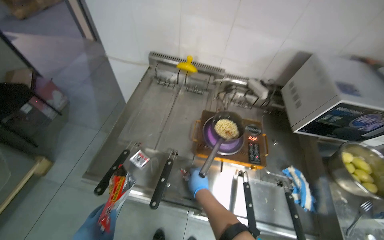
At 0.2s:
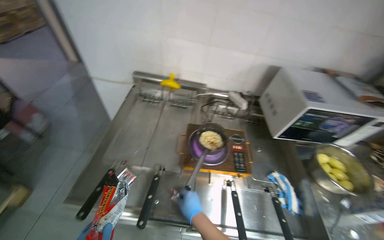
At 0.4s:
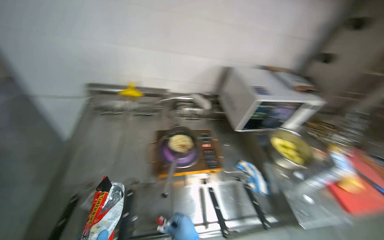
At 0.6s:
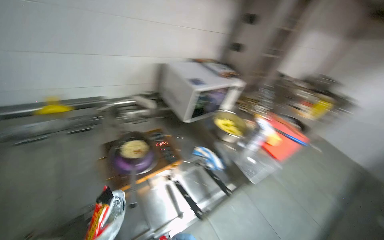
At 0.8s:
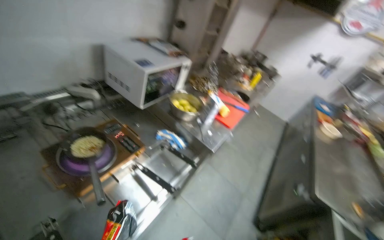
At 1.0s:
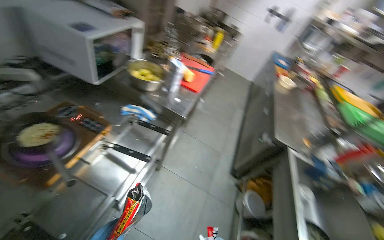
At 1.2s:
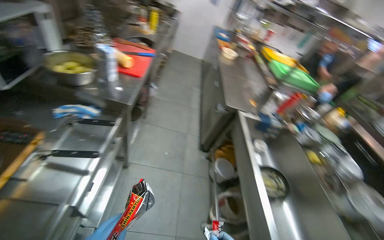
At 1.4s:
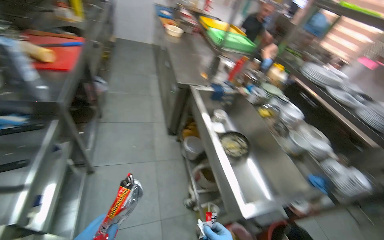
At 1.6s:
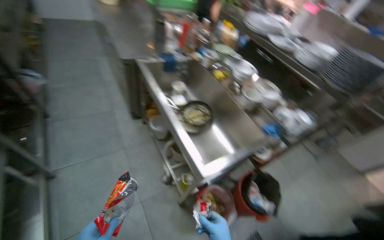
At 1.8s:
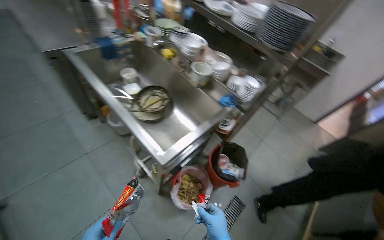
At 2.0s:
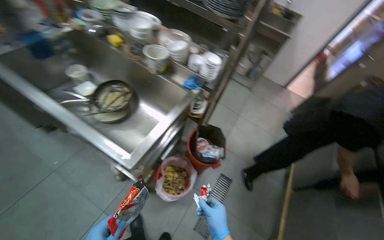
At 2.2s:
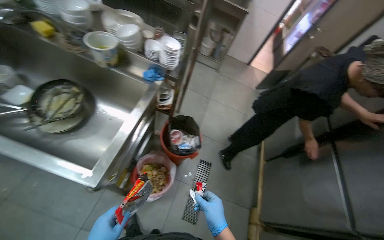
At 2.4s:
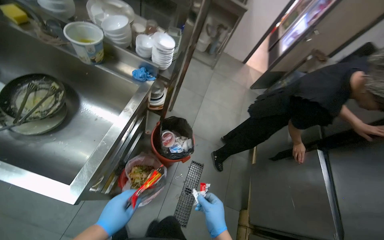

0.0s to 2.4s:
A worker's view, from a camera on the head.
Job: preparing food.
The whole recording: Preparing instant noodles. The worker opens a package of instant noodles, adds them to a pot, and mixes in seasoning.
0.0s to 1.2s: The wearer's head swings roughly 95 degrees to the right. The wearer looks approximately 15 degrees further downward.
1.2s to 2.4s: The camera travels roughly 80 cm. The wearer looks about 75 degrees further to the right. The view tips downward by about 35 degrees.

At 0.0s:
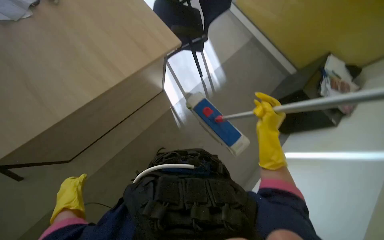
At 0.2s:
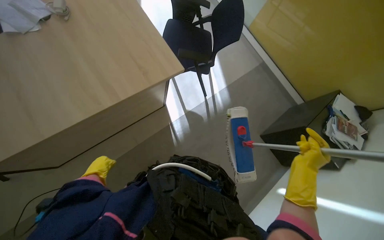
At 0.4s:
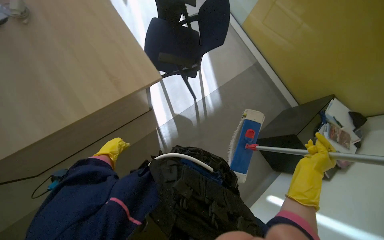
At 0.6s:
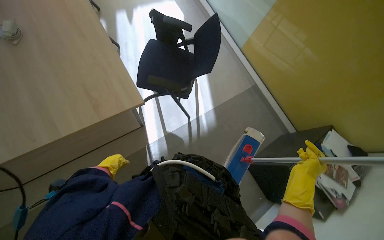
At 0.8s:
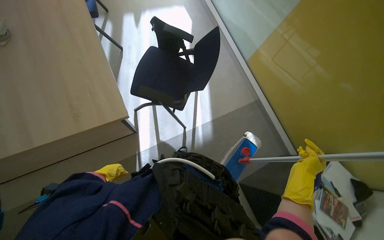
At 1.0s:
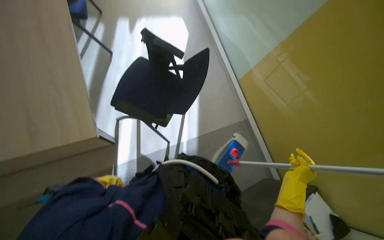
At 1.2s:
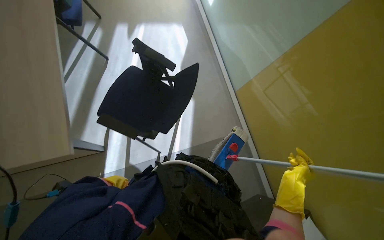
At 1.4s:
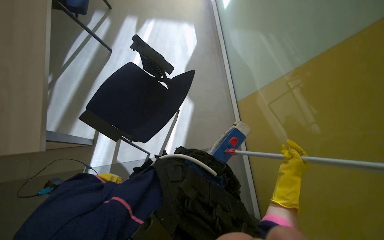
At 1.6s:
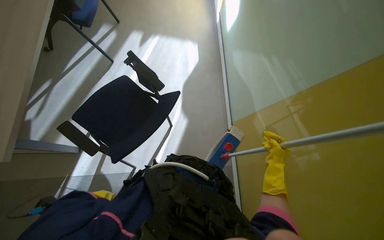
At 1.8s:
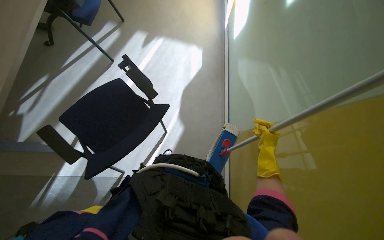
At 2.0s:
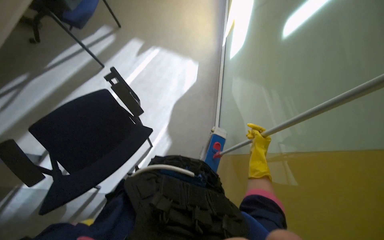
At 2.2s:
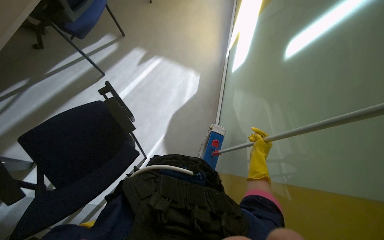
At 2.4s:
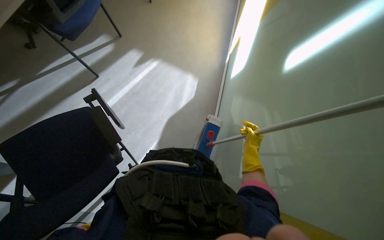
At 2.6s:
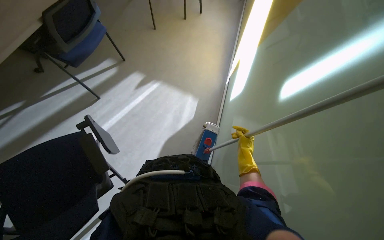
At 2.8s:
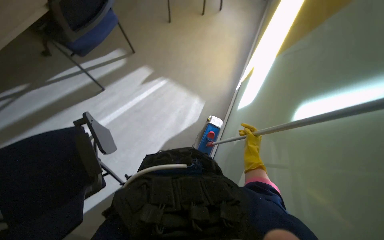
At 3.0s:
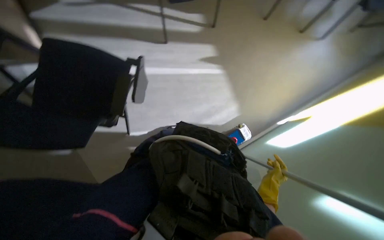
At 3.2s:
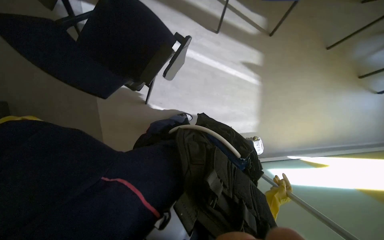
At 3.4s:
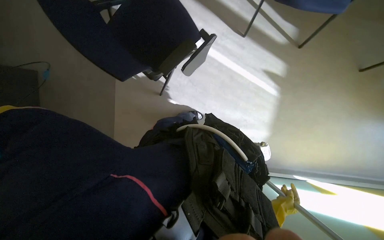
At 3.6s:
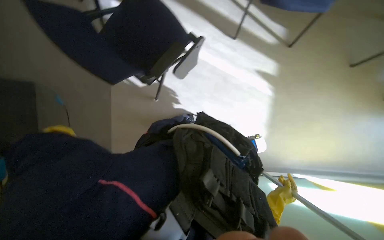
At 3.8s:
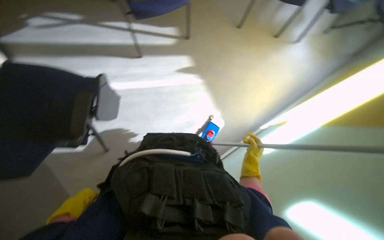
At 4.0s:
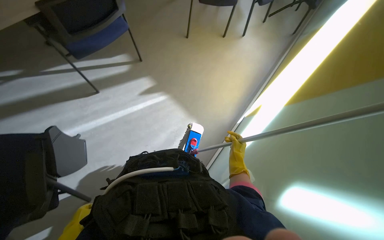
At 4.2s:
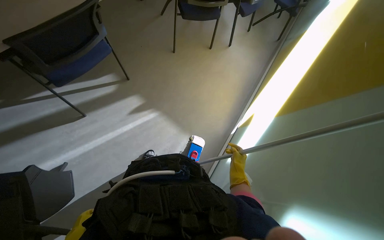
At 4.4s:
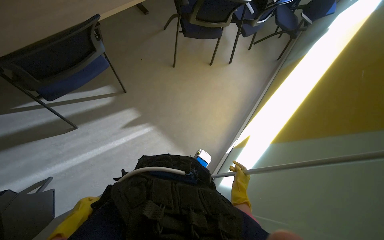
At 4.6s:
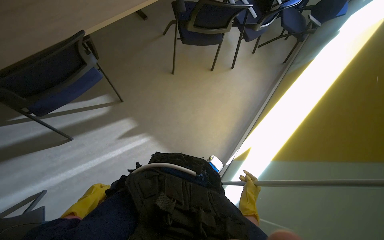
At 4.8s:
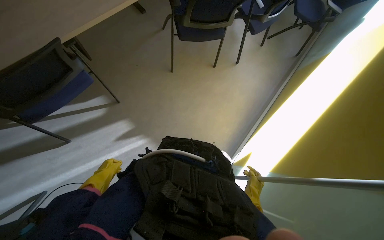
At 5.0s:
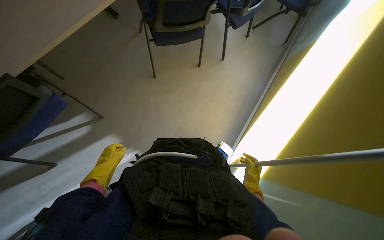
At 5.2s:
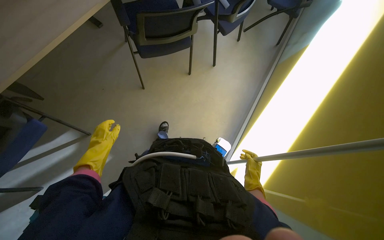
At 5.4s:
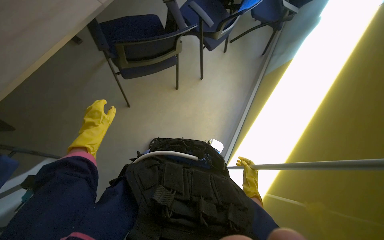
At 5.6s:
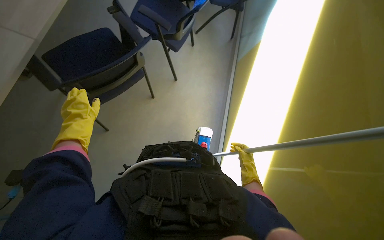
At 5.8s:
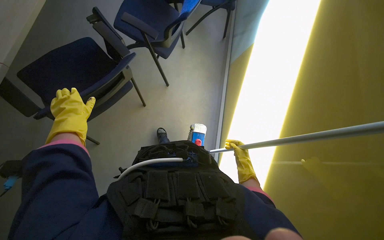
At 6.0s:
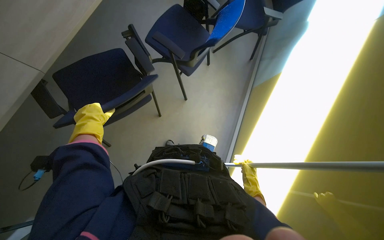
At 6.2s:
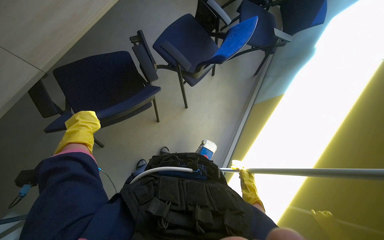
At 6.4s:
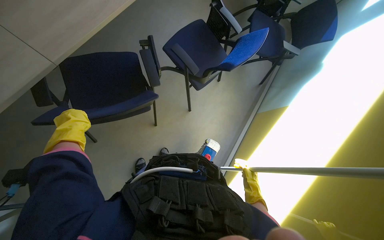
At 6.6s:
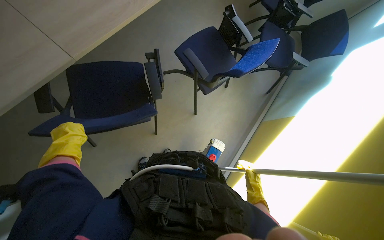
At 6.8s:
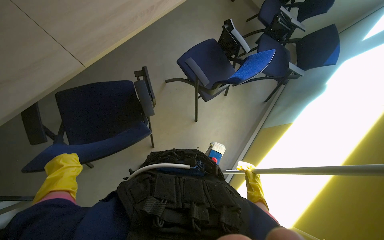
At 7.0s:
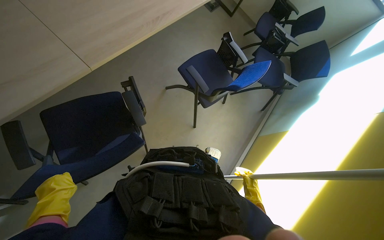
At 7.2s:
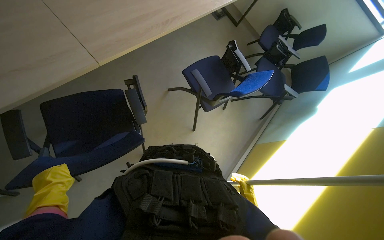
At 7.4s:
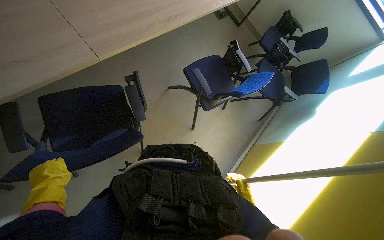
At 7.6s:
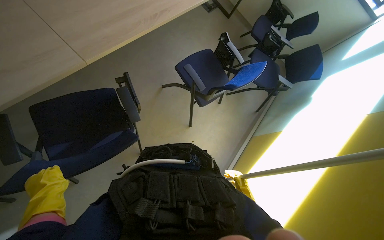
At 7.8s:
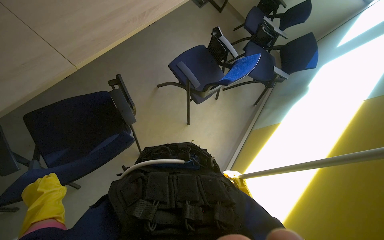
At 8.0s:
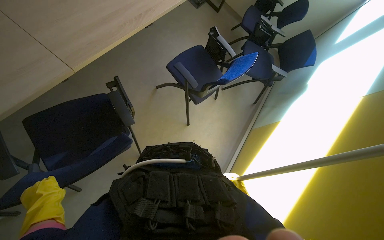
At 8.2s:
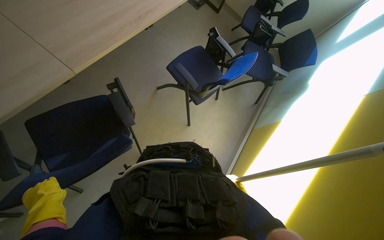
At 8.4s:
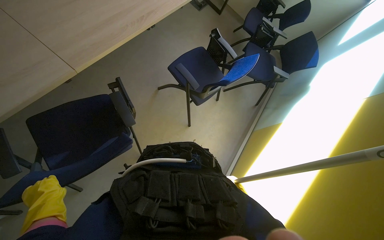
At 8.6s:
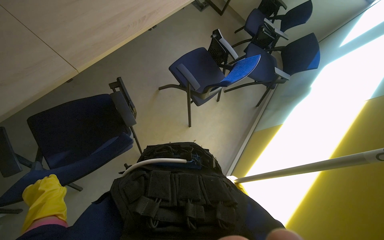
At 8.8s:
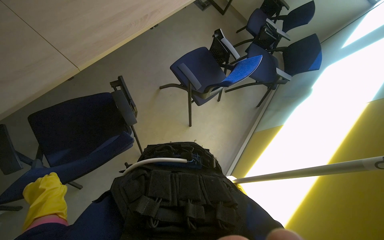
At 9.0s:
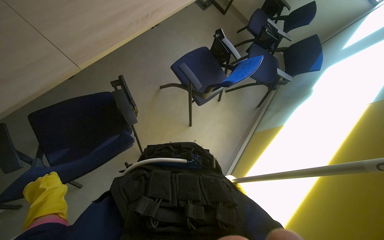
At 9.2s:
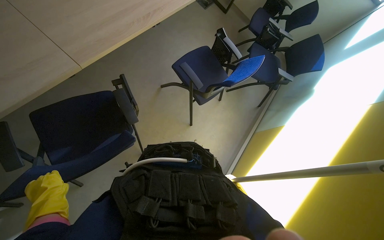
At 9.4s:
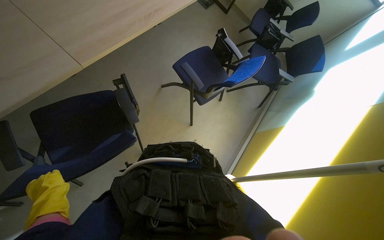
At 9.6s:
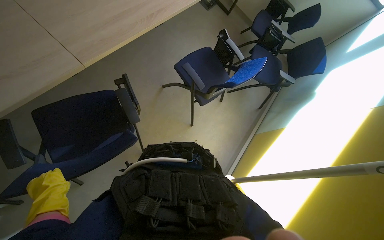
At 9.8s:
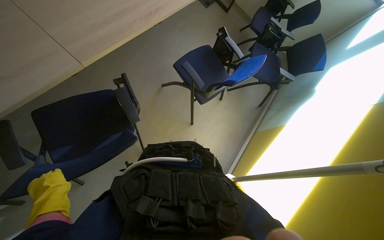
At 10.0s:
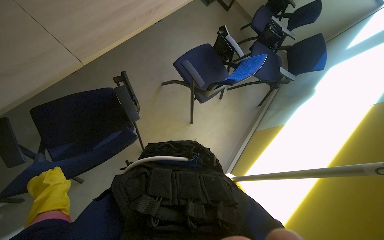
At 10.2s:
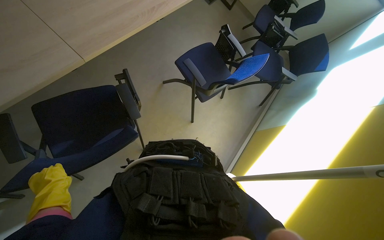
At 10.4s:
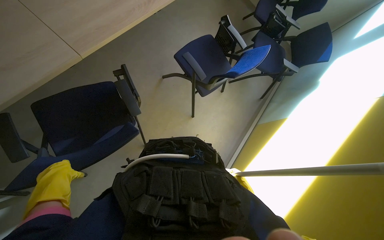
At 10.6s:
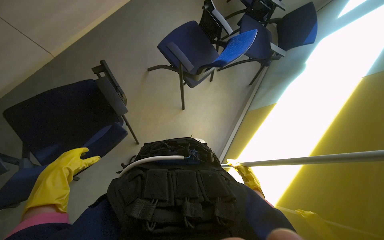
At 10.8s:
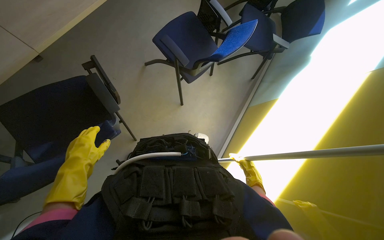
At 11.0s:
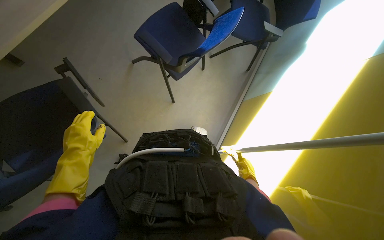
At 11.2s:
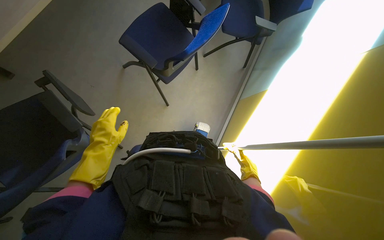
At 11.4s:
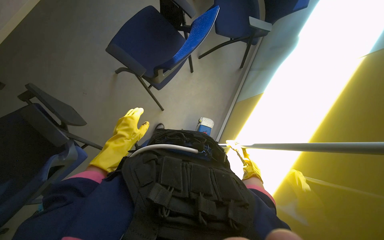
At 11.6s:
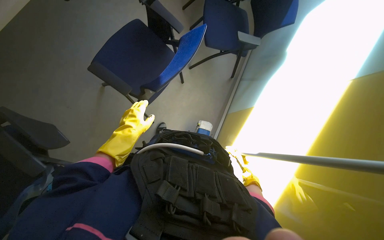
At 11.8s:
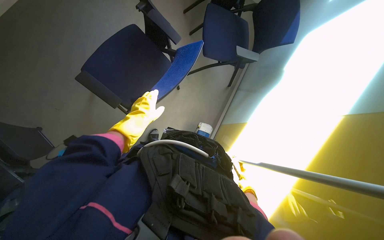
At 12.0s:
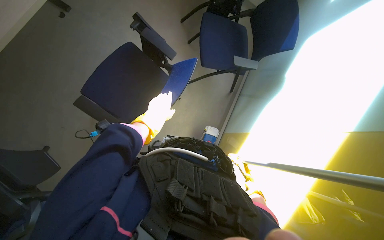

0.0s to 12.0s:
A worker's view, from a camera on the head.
Job: organizing items.
The whole recording: Moving chairs for cleaning. The worker moves chairs to clear the floor for cleaning.
0.0s to 1.6s: The head travels about 1 m. The view tilts roughly 15 degrees upward. The scene turns about 40 degrees clockwise in the picture.
1.6s to 3.0s: The wearer moves roughly 60 cm. The wearer looks some 45 degrees further to the left.
3.0s to 4.4s: The view tilts about 20 degrees upward.
4.4s to 6.0s: The head travels approximately 90 cm.
6.0s to 7.6s: The view tilts about 15 degrees upward. The left hand moves down the picture and to the left, approximately 40 cm.
10.4s to 12.0s: The head travels approximately 60 cm.

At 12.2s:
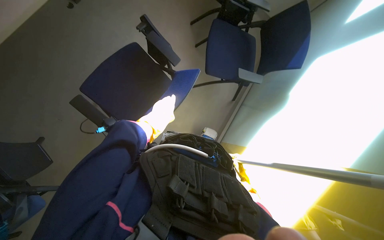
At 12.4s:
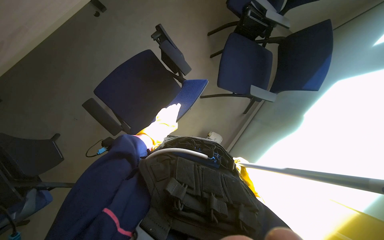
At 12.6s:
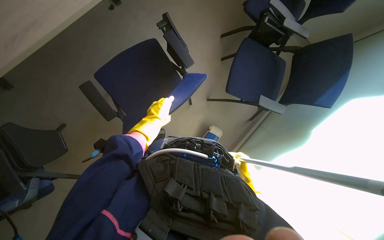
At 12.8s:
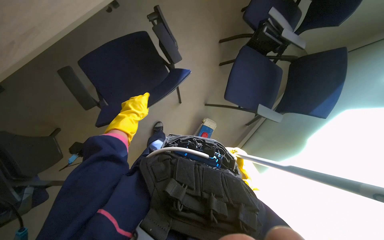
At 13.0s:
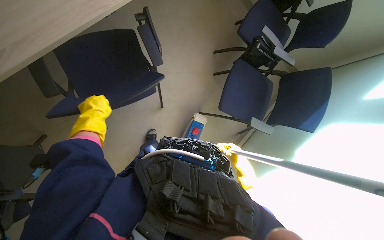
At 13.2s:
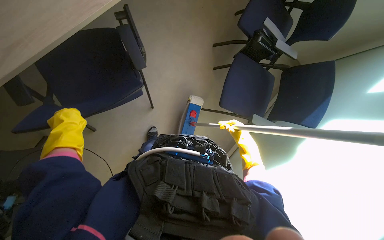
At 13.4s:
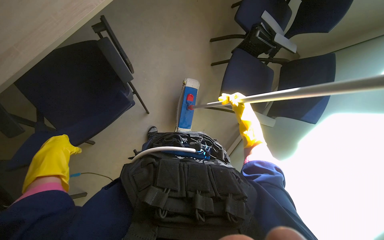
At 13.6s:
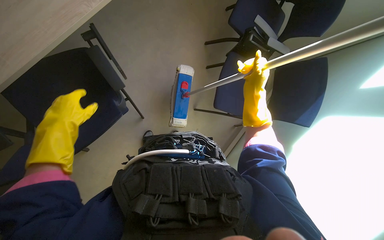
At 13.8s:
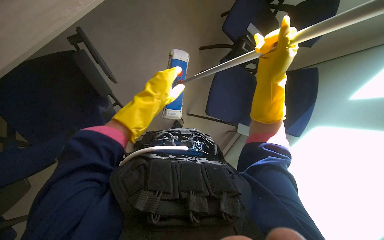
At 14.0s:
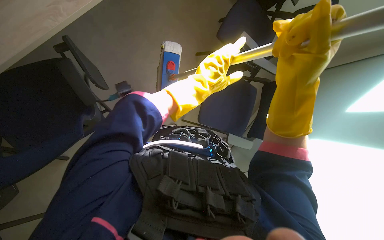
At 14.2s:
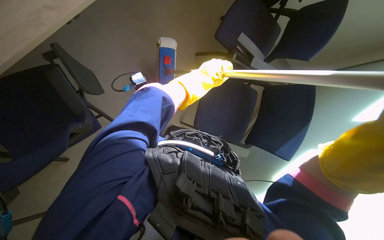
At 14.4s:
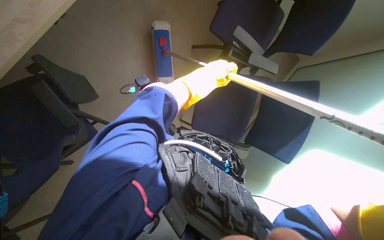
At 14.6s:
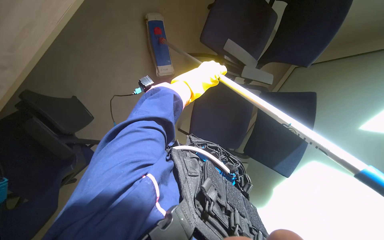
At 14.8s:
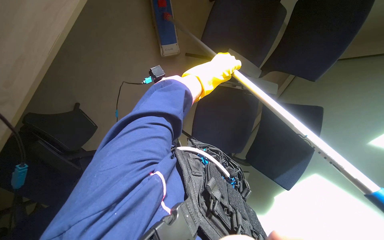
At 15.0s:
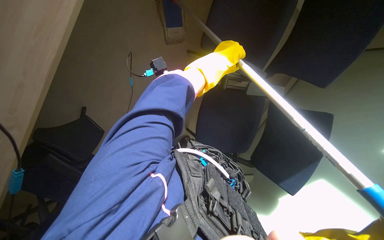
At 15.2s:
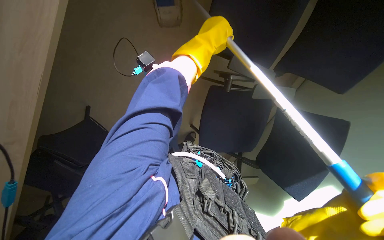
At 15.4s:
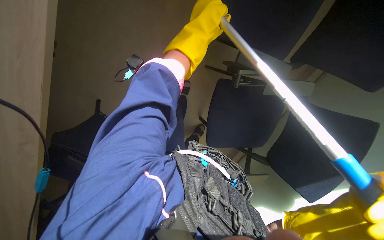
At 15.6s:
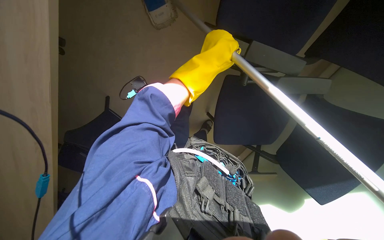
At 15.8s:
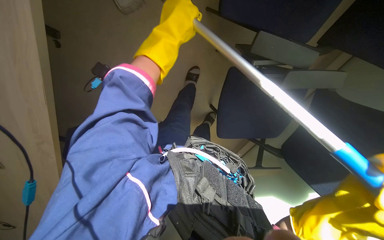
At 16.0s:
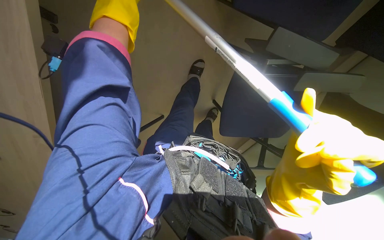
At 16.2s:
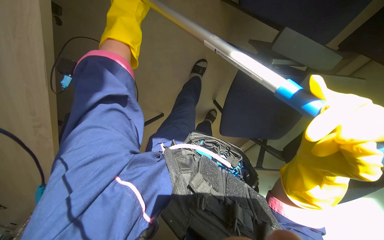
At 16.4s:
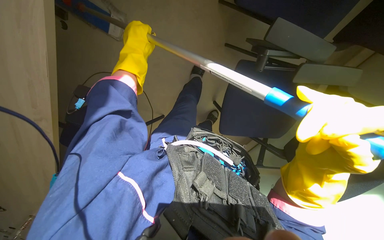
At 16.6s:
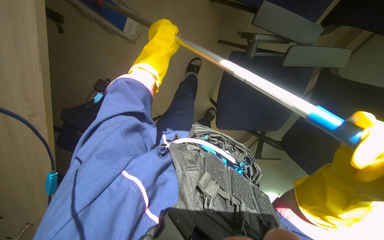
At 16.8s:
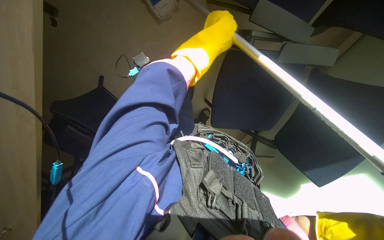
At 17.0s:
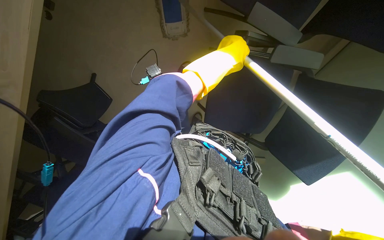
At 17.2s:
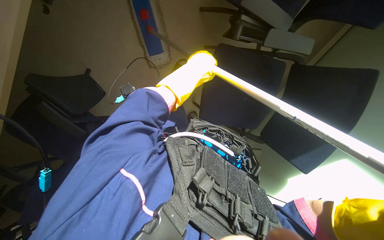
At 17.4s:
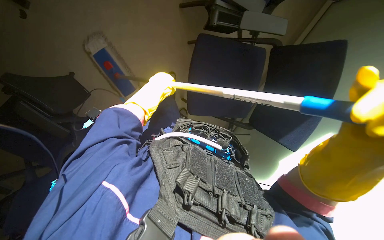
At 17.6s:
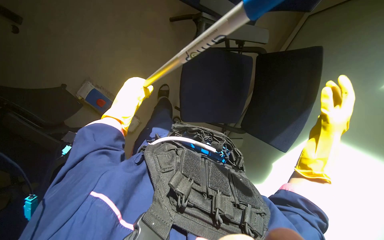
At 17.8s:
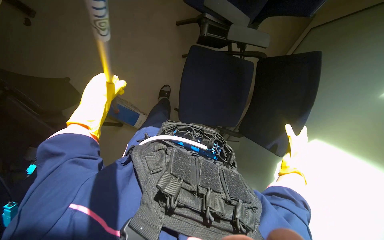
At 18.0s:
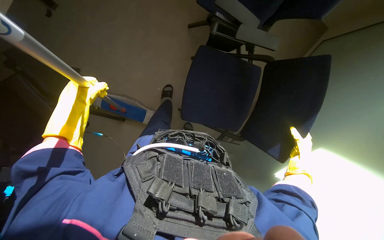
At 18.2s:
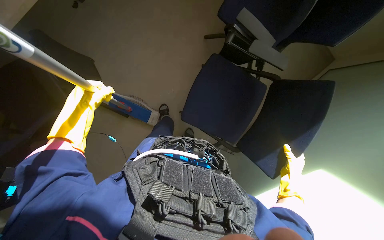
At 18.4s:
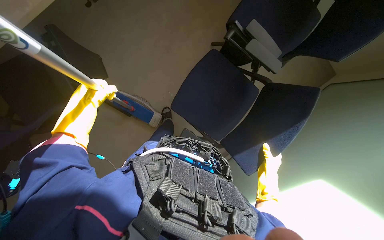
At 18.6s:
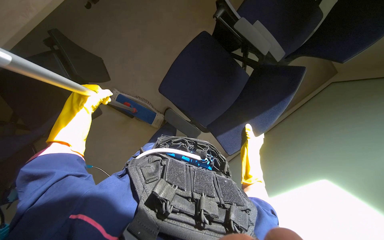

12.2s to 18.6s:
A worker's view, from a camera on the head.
Job: organizing items.
The whole recording: Moving chairs for cleaning. The worker moves chairs to clear the floor for cleaning.
15.4s to 17.0s: The left hand travels to the left and back again, some 15 cm each way.
17.0s to 18.6s: The left hand shifts roughly 25 cm to the left and down the picture.
